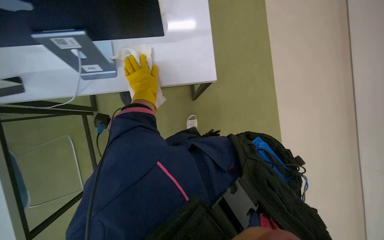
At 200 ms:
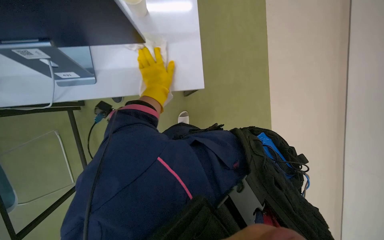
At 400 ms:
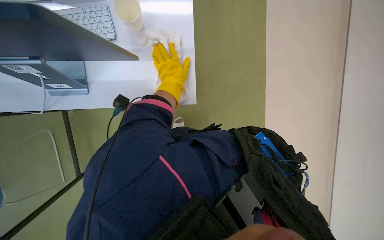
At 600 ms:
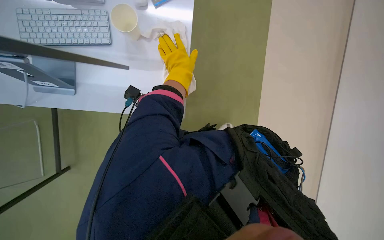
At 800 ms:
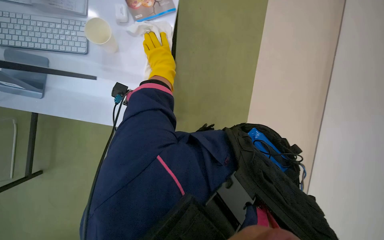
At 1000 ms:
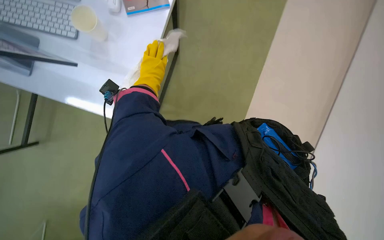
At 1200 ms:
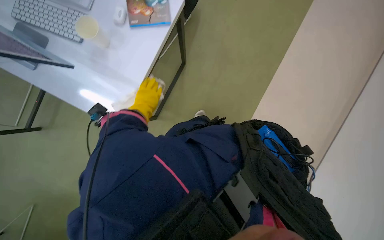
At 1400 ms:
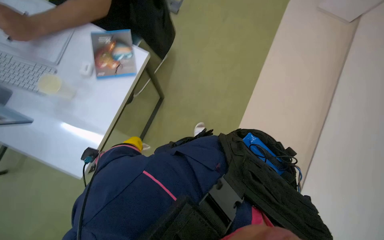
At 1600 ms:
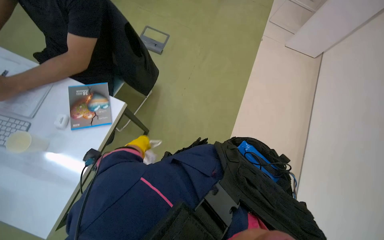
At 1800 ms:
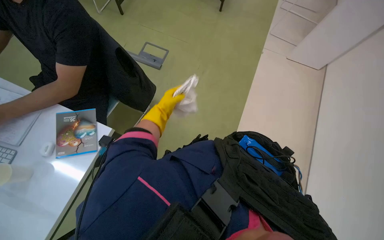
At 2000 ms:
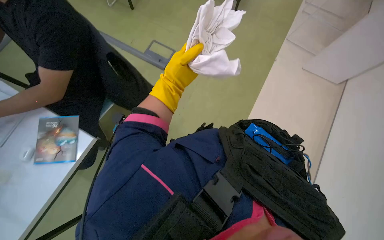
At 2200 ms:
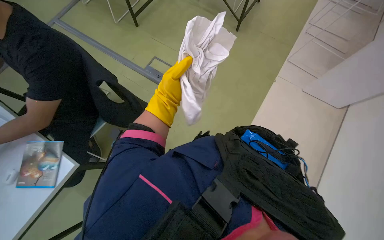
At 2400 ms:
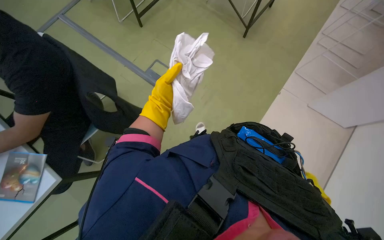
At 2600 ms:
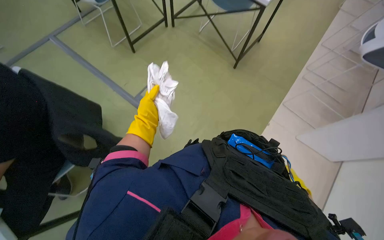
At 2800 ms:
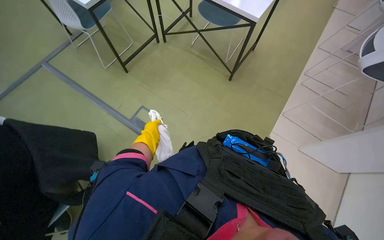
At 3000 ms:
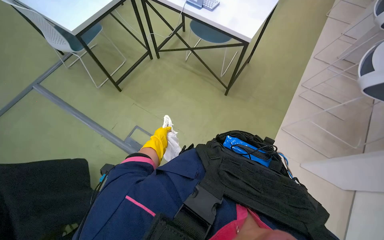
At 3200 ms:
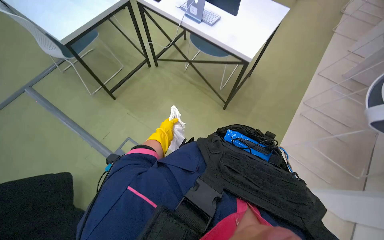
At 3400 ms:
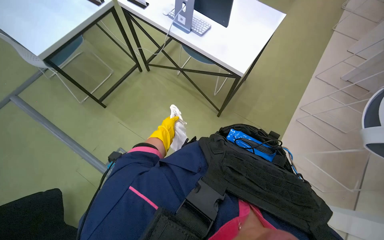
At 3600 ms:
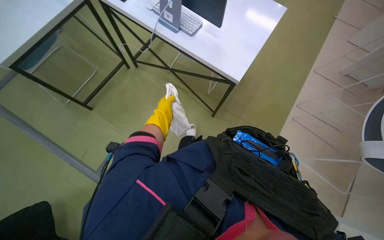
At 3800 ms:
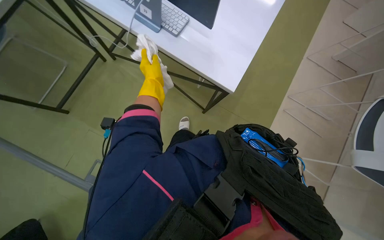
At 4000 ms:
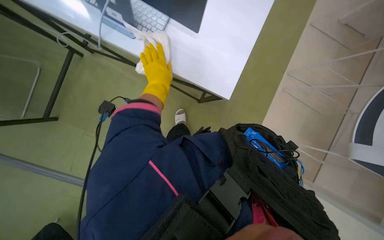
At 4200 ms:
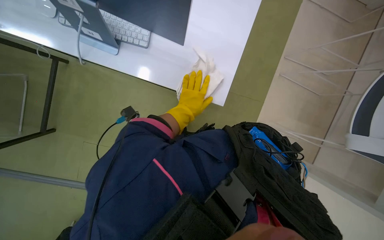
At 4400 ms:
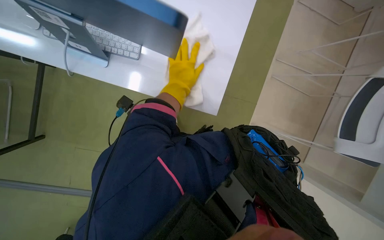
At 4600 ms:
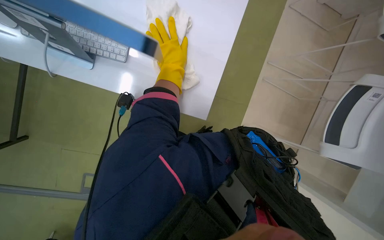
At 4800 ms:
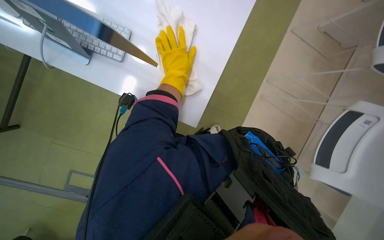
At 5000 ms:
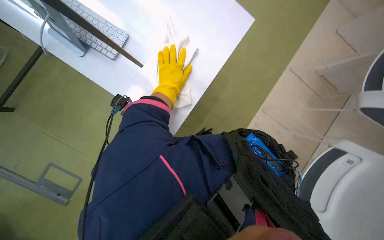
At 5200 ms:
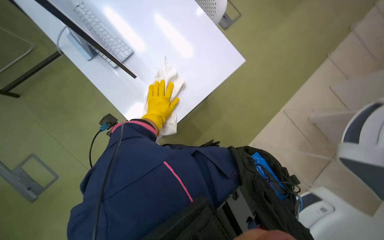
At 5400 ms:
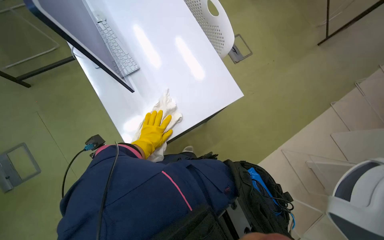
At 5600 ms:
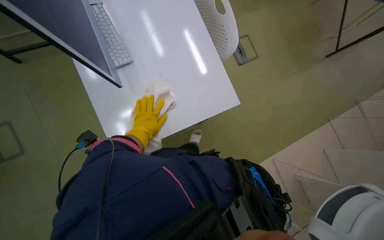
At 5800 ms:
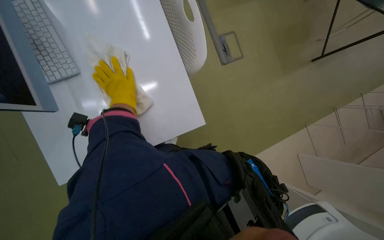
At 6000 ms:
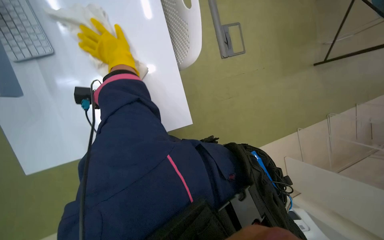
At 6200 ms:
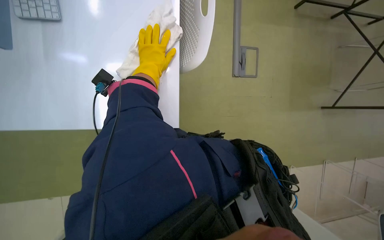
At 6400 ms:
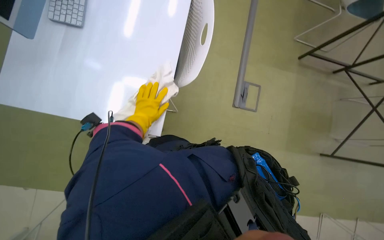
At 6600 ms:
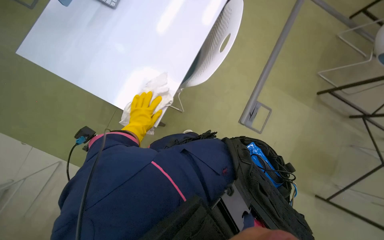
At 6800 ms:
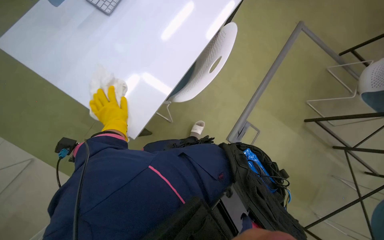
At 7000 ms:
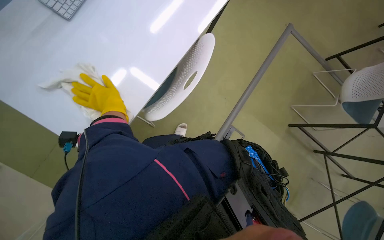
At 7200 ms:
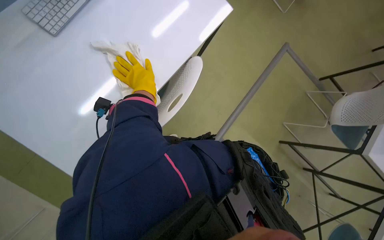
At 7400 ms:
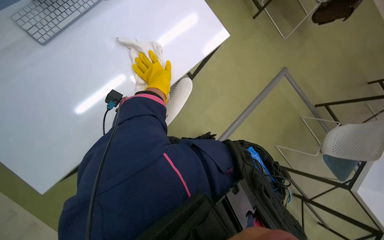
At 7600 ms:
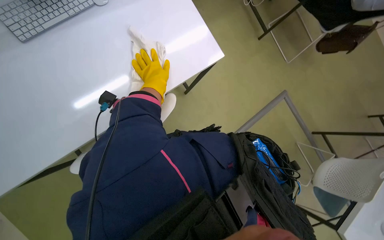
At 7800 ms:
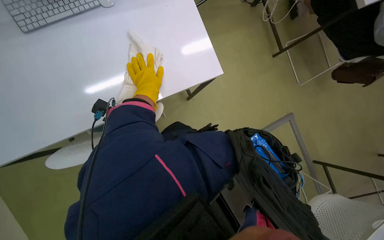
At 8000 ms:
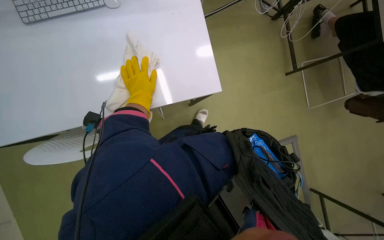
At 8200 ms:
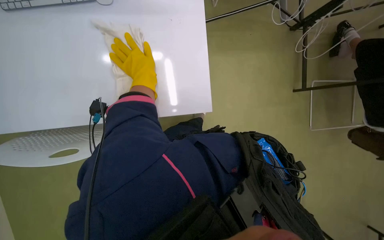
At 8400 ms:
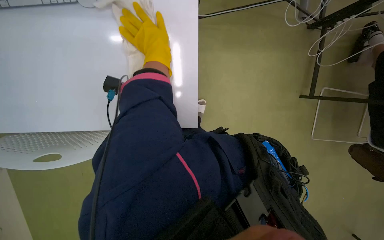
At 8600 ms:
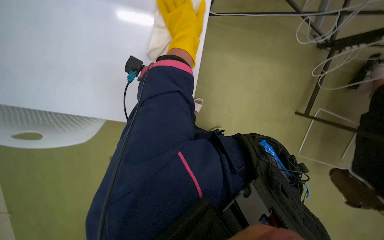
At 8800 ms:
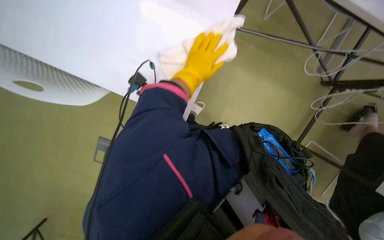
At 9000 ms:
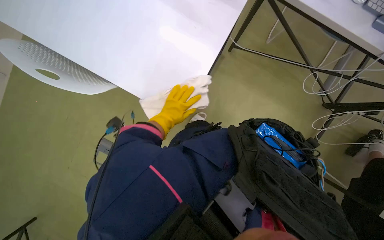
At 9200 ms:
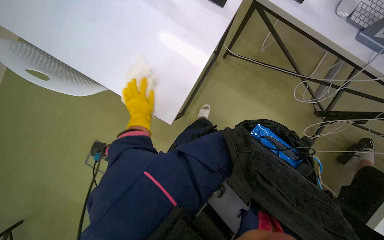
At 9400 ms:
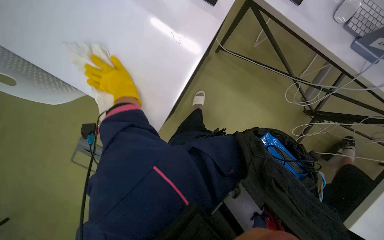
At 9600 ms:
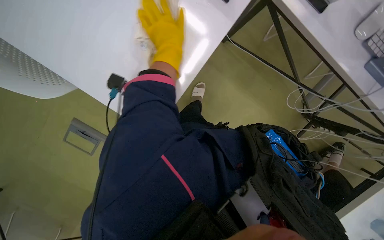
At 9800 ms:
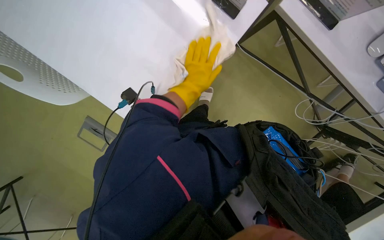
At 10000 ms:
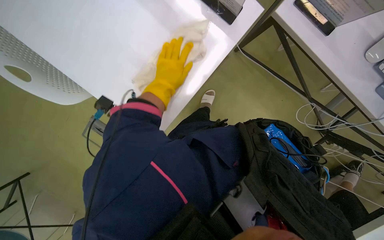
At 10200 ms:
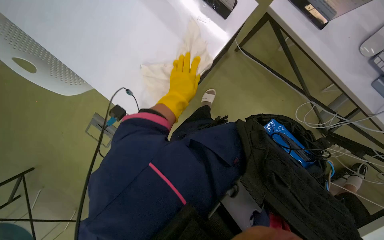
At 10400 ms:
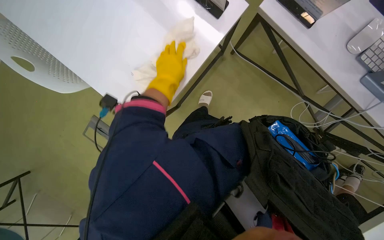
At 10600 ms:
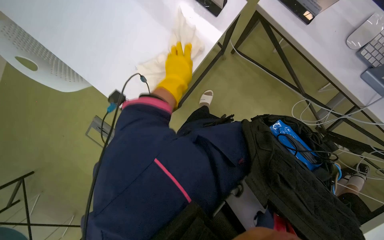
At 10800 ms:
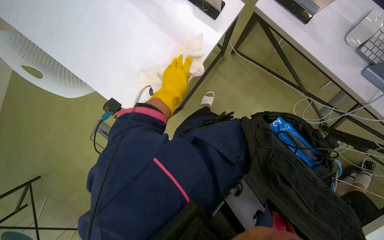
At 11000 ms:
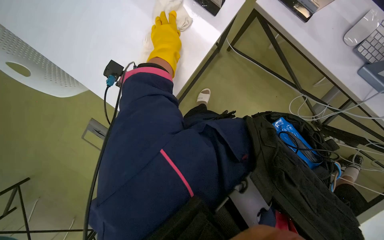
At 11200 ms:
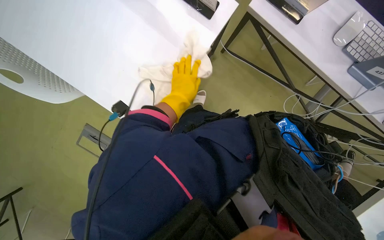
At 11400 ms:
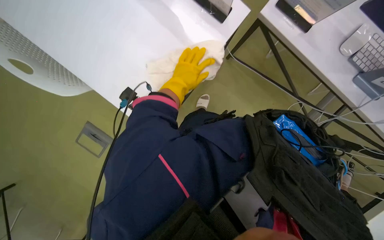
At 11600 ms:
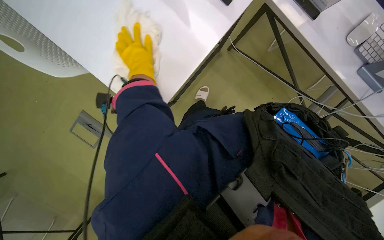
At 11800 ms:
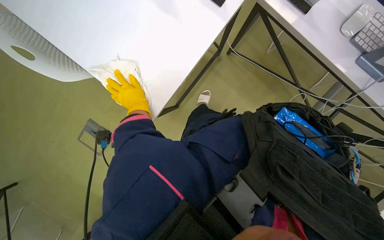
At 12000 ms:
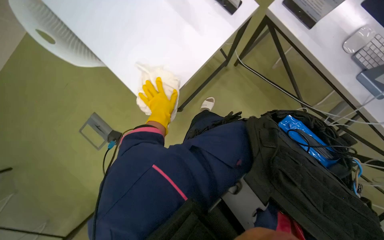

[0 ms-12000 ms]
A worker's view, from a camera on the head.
Job: wiping surfaces.
The whole recording: Wiping office desks. The worker wipes down multiple office desks with a cloth.
0 ms to 1600 ms: The left hand goes some 10 cm farther from the camera.
1600 ms to 3000 ms: The head travels some 90 cm.
3000 ms to 4400 ms: The wearer moves approximately 90 cm. The view tilts approximately 20 degrees downward.
4400 ms to 6000 ms: The left hand is displaced to the left by some 10 cm, and reaches approximately 15 cm down the picture, then returns.
6000 ms to 7600 ms: The view tips upward by approximately 15 degrees. The scene rotates clockwise by some 50 degrees.
9000 ms to 10400 ms: The left hand moves left and right over some 20 cm, changing direction 2 times.
10400 ms to 12000 ms: The left hand goes approximately 15 cm farther from the camera and down the picture, and travels to the left and back again, about 15 cm each way.

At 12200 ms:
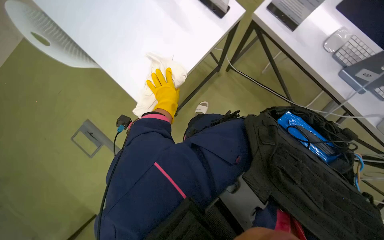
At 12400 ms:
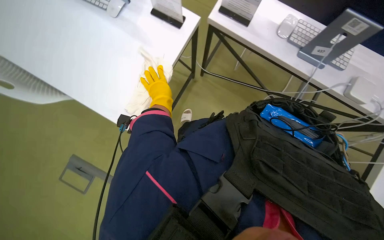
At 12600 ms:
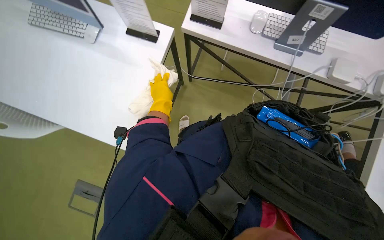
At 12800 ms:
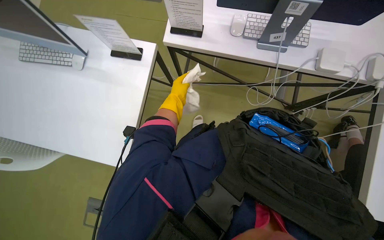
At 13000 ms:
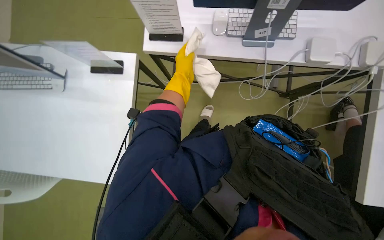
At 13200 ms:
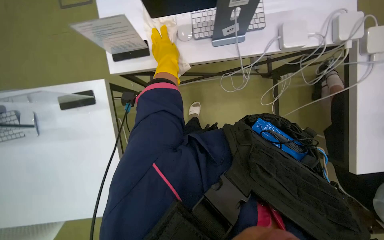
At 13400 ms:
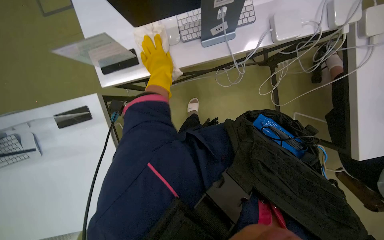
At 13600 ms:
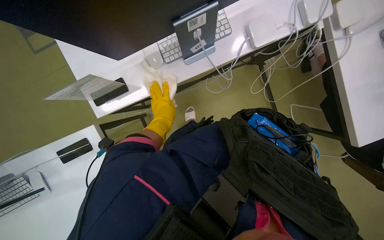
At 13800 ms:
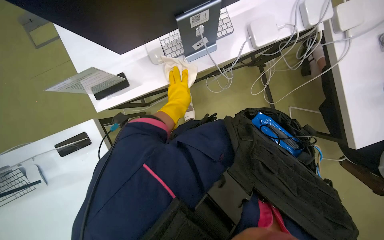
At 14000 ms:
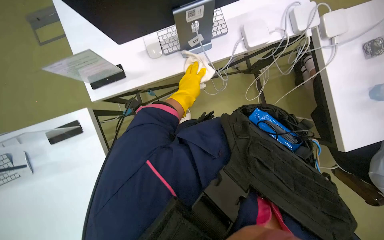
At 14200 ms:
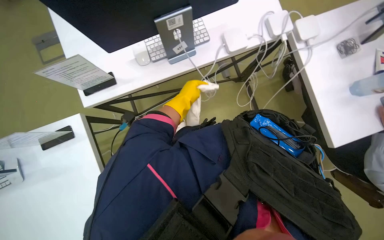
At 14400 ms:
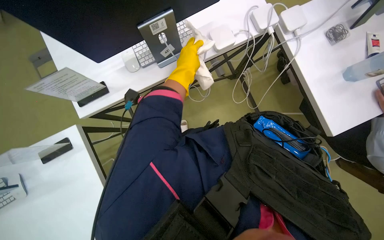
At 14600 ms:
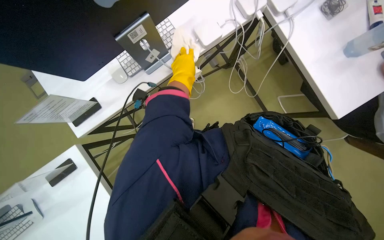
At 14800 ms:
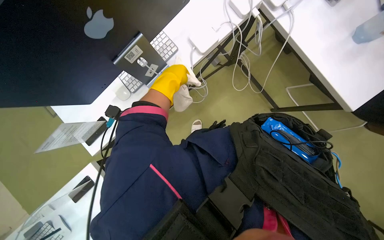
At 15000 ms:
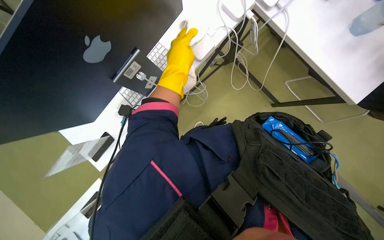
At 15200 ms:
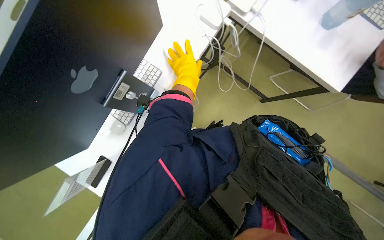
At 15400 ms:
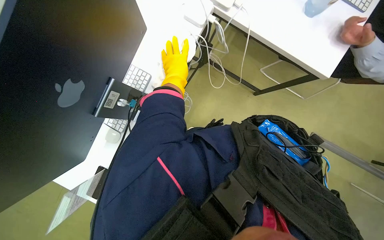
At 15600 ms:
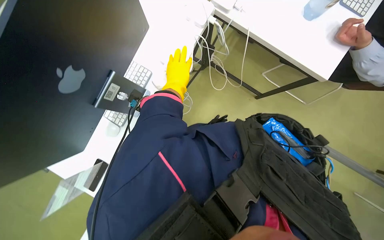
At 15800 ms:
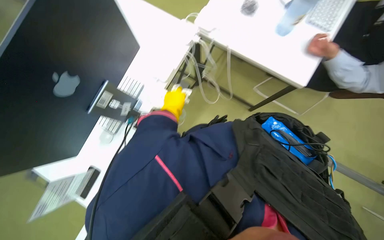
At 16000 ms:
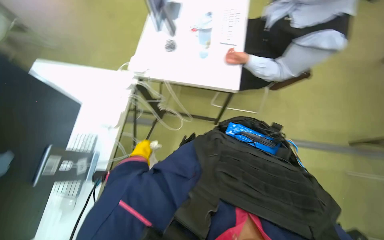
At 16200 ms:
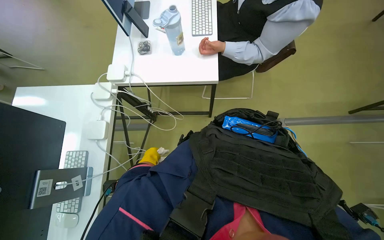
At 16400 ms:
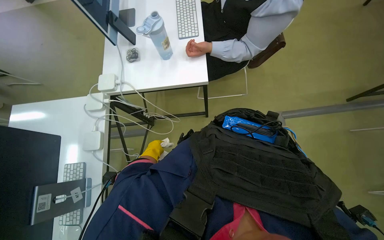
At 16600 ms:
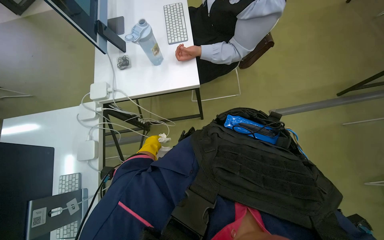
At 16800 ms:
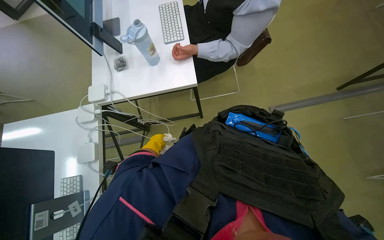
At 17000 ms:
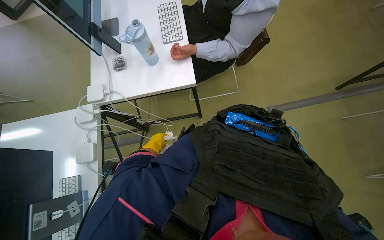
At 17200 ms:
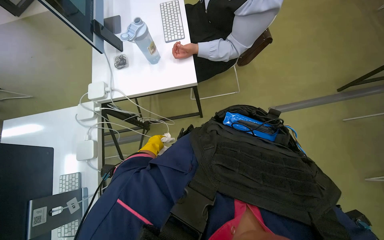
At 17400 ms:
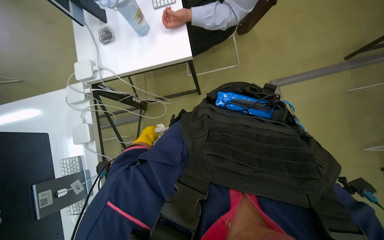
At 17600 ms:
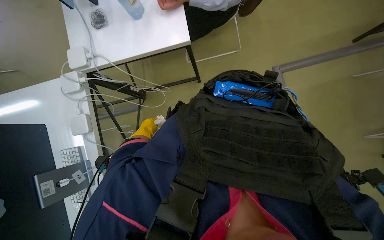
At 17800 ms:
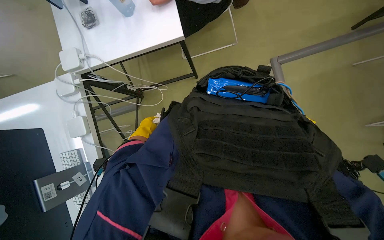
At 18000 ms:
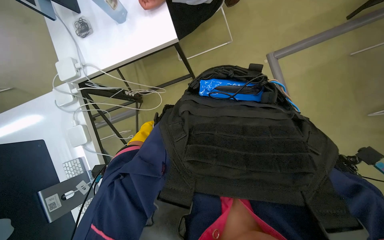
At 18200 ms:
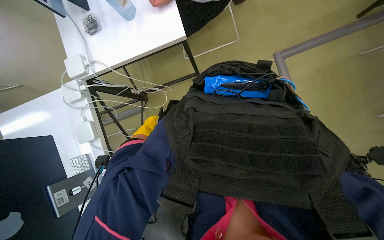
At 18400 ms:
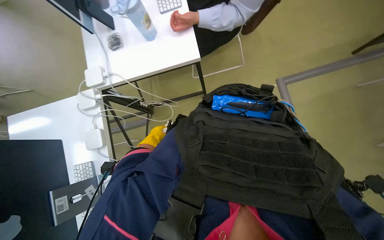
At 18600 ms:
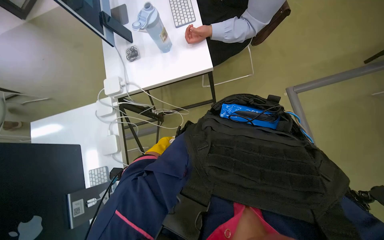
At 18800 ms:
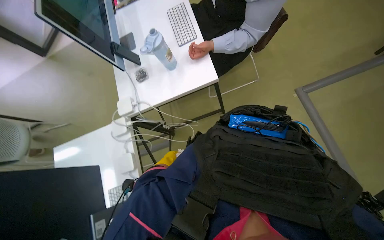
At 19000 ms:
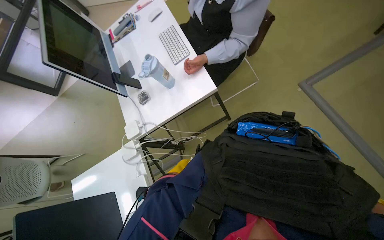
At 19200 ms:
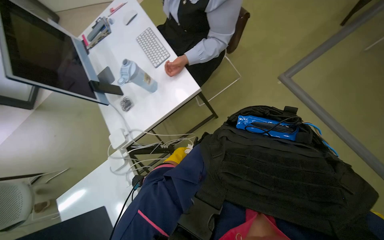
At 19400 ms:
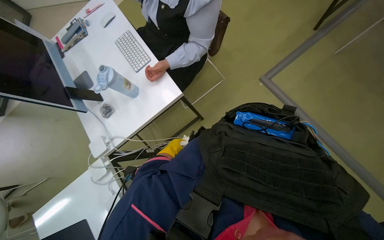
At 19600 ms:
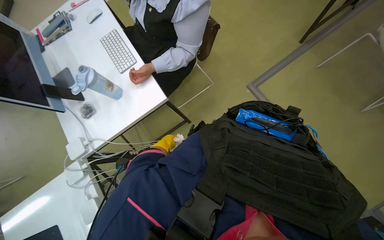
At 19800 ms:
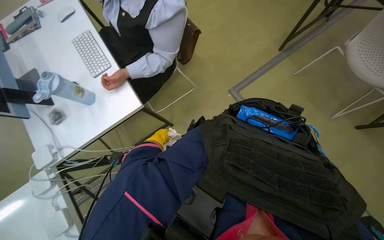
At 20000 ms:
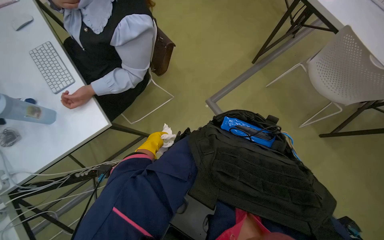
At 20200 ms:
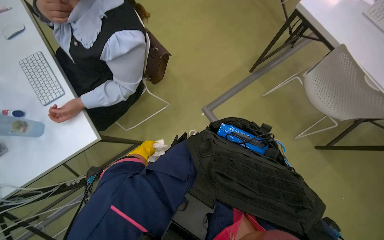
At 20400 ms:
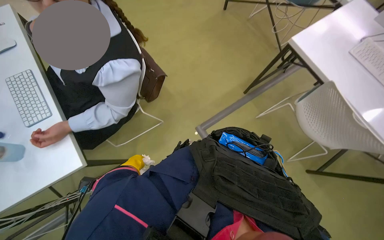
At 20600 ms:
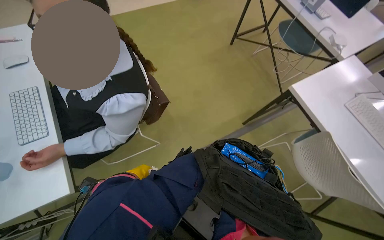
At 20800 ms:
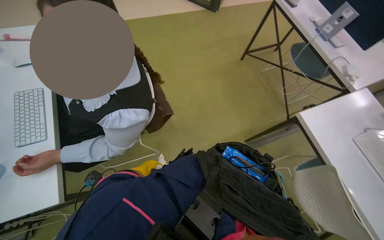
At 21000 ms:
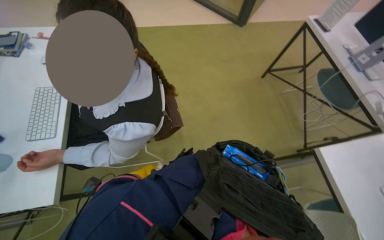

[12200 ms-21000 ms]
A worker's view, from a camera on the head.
Job: wiping surfaces.
The whole recording: Wiping office desks. The worker wipes down multiple office desks with a cloth.
12200 ms to 13600 ms: The camera travels about 40 cm. The scene rotates counterclockwise by some 70 degrees.
13600 ms to 15200 ms: Everything in view rotates approximately 30 degrees counterclockwise.
15200 ms to 16600 ms: The head rotates approximately 45 degrees to the right. The wearer looks about 20 degrees further upward.
16600 ms to 18000 ms: The camera pitches downward, by about 15 degrees.
18000 ms to 19600 ms: The camera pitches upward, by some 20 degrees. The left hand is displaced to the right and nearer to the camera by some 15 cm.
19600 ms to 21000 ms: The camera travels roughly 60 cm. The view tilts roughly 15 degrees upward.
